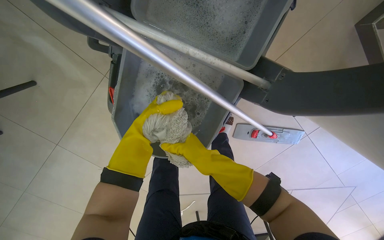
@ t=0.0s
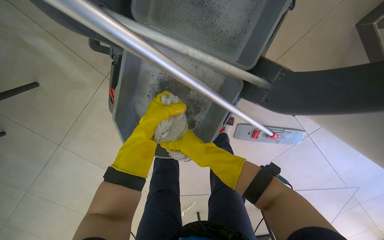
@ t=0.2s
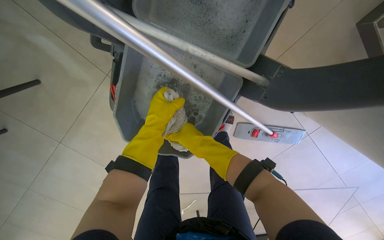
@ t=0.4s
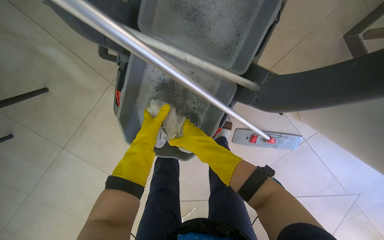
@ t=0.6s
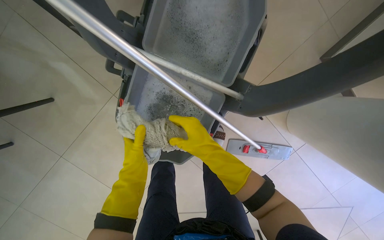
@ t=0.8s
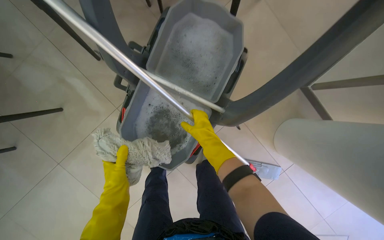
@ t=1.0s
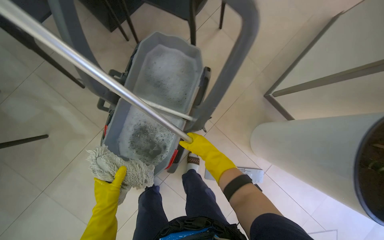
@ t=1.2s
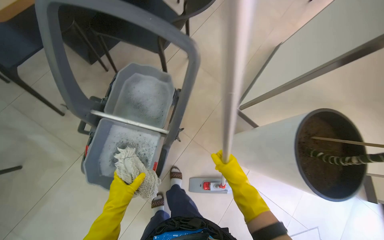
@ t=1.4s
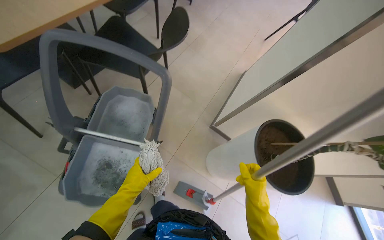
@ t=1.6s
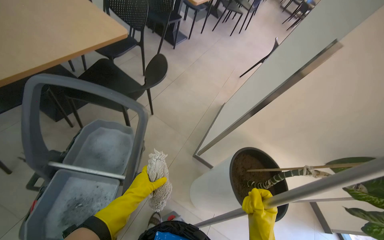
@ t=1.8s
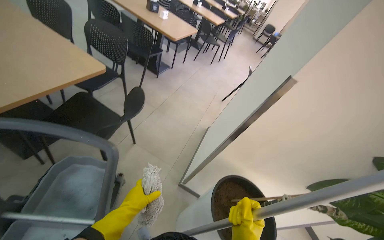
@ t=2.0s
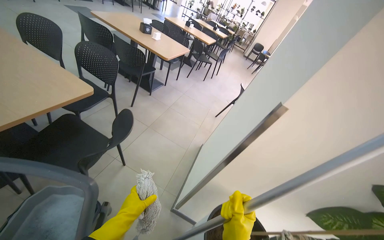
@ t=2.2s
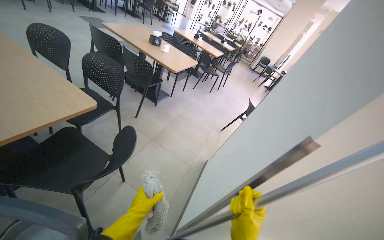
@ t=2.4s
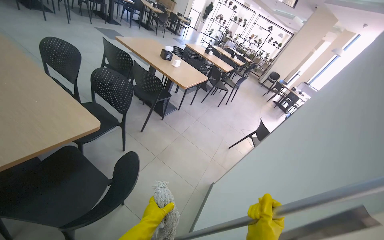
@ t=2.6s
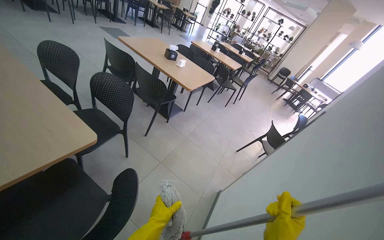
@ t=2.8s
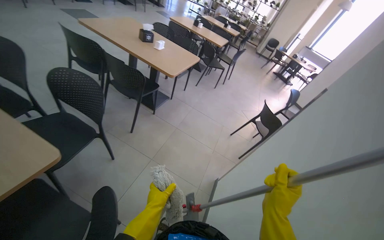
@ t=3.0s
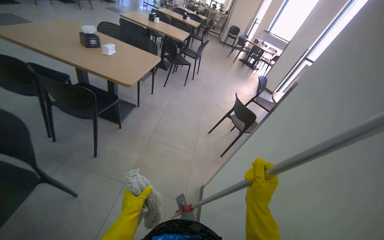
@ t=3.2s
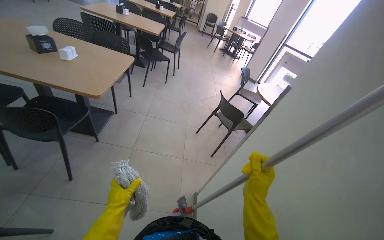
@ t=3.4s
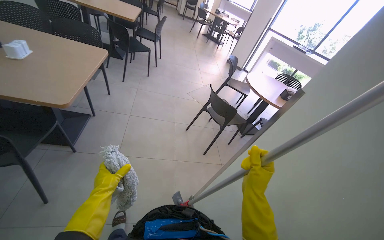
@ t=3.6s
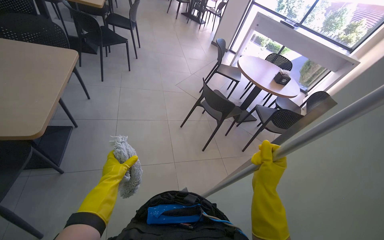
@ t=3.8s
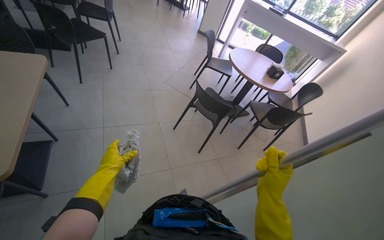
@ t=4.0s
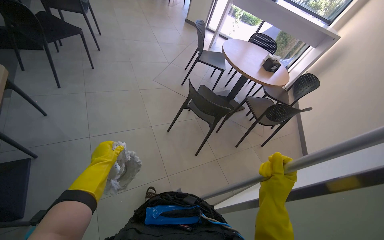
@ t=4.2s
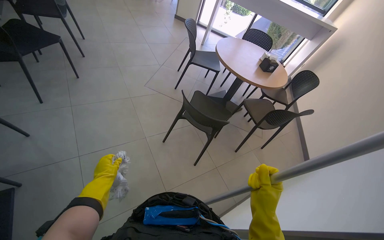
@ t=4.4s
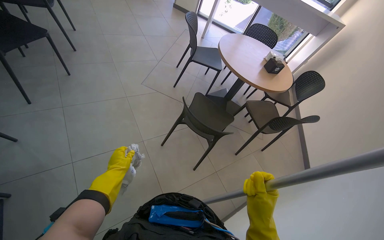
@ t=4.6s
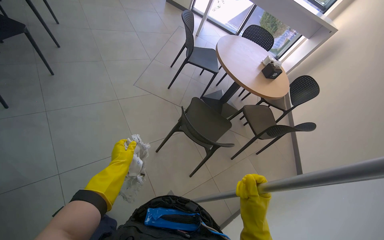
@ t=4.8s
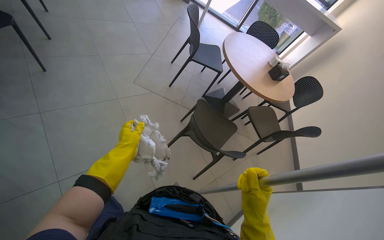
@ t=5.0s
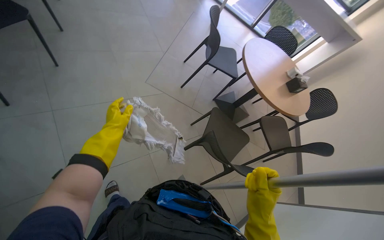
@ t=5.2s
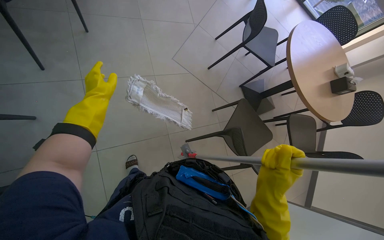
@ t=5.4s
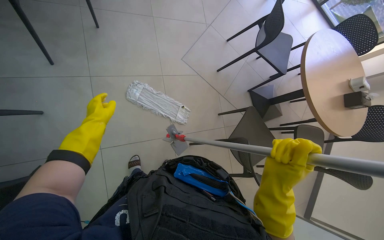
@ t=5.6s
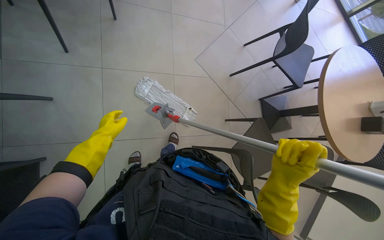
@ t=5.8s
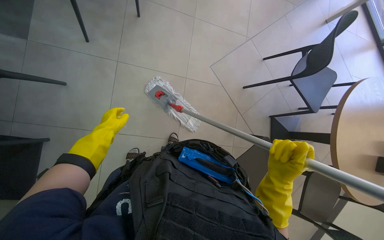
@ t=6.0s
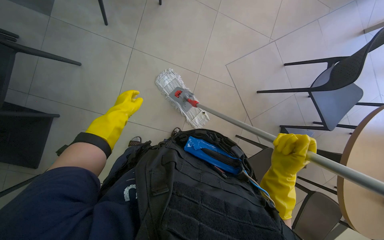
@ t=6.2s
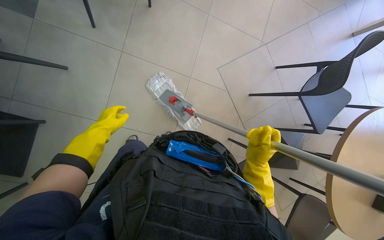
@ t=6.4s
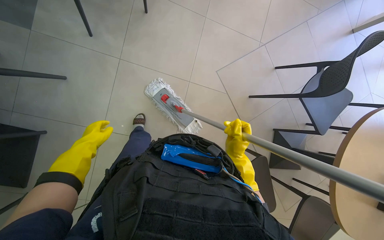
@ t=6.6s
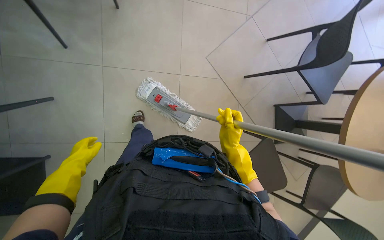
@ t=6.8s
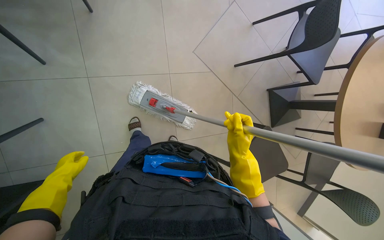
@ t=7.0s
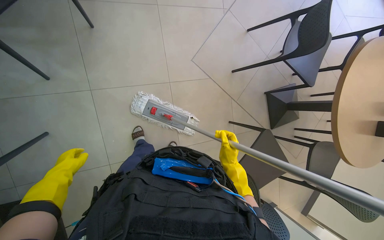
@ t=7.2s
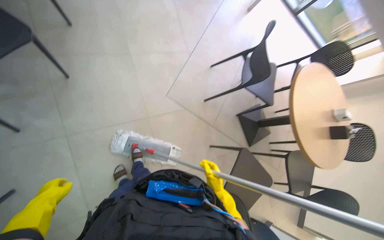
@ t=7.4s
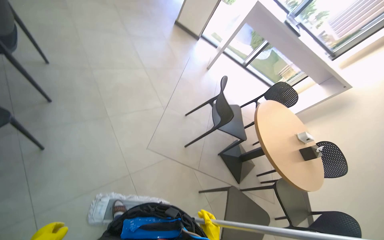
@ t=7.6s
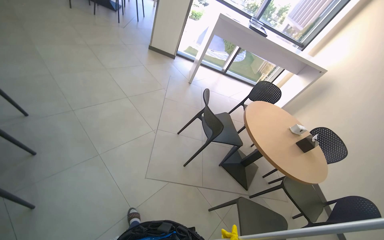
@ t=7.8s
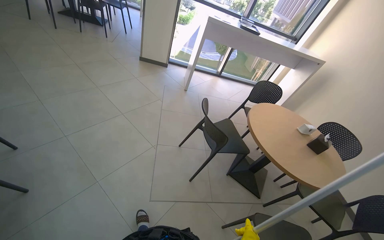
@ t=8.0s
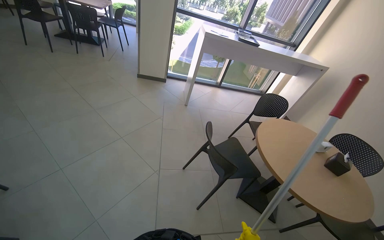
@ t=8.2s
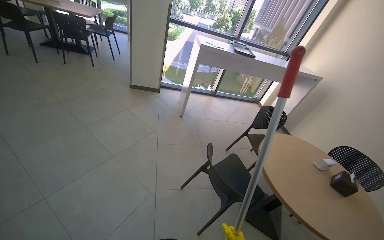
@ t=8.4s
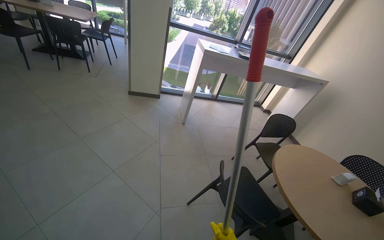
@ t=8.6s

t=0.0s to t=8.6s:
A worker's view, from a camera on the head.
Job: preparing cleaning supplies.
The whole recording: Managing cleaning equipment and items. The worker moves the mop bucket and wrings out the mop head.
t=0.0s to t=1.4s: The camera is carried approximately 50 cm. The wearer looks about 35 degrees further upward.
t=1.4s to t=2.8s: The head travels approximately 50 cm. The view tips upward by about 40 degrees.
t=2.8s to t=4.4s: The camera travels approximately 1.5 m. The wearer's head swings roughly 55 degrees to the right. The camera pitches downward, by about 30 degrees.
t=4.4s to t=5.8s: The head travels some 80 cm. The view tips downward by some 20 degrees. The scene rotates clockwise by some 25 degrees.
t=5.8s to t=7.2s: The right hand is displaced farther from the camera by some 30 cm.
t=7.2s to t=8.6s: The wearer moves about 70 cm. The head rotates roughly 50 degrees to the right. The view tips upward by approximately 40 degrees.

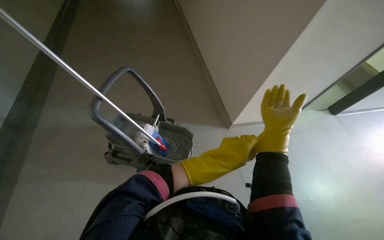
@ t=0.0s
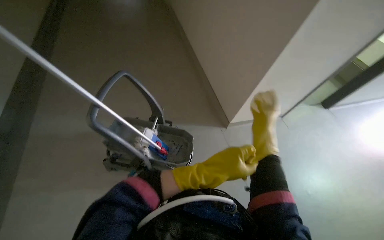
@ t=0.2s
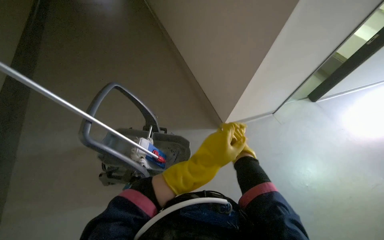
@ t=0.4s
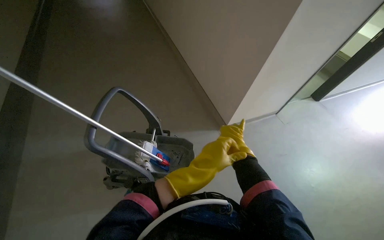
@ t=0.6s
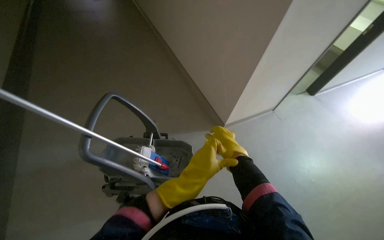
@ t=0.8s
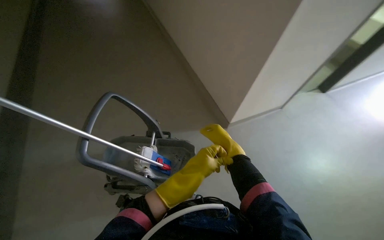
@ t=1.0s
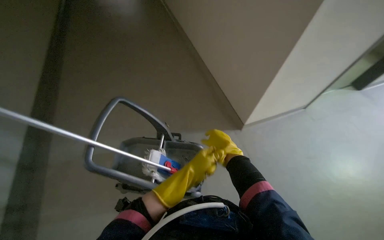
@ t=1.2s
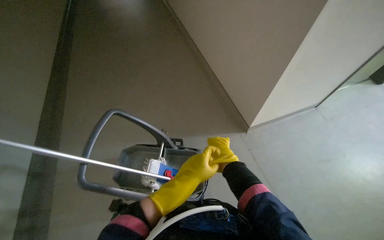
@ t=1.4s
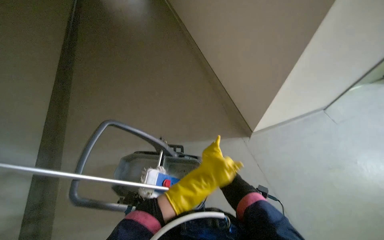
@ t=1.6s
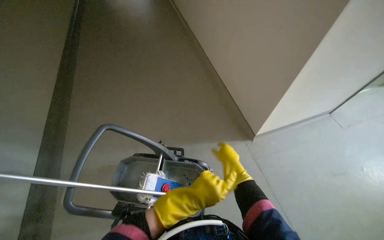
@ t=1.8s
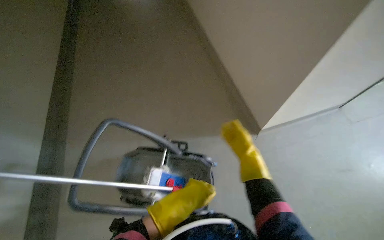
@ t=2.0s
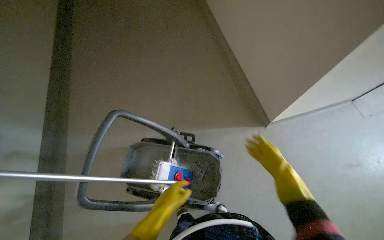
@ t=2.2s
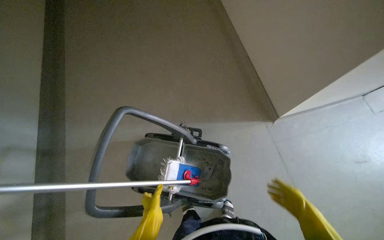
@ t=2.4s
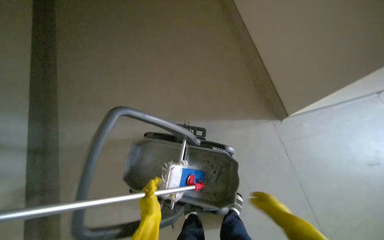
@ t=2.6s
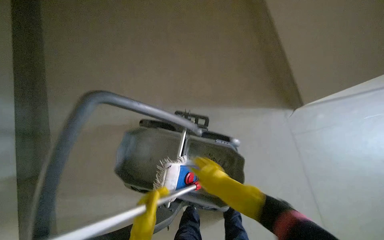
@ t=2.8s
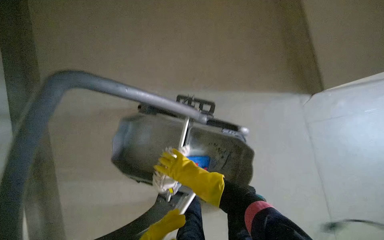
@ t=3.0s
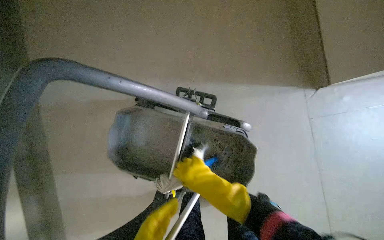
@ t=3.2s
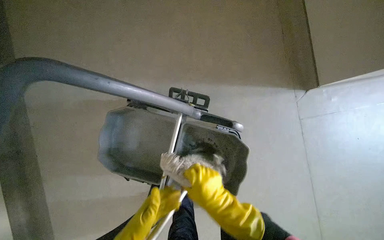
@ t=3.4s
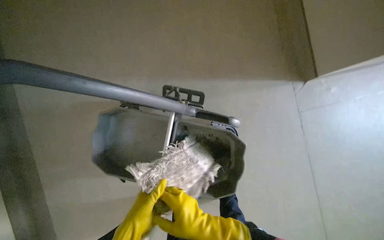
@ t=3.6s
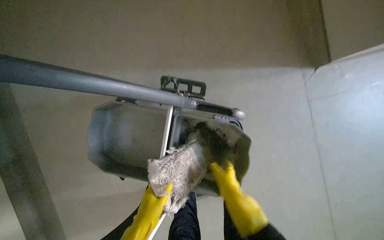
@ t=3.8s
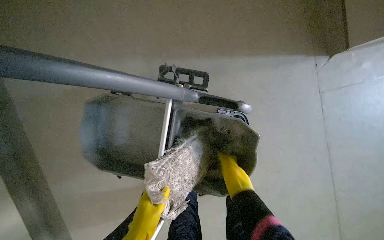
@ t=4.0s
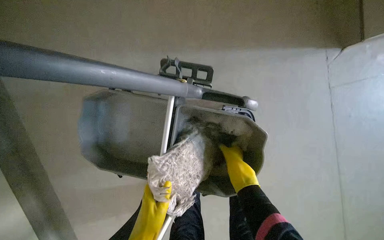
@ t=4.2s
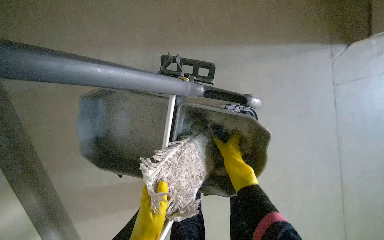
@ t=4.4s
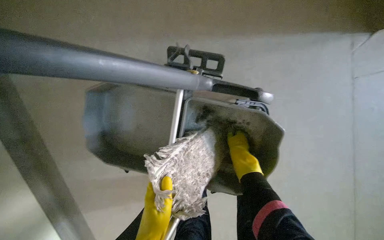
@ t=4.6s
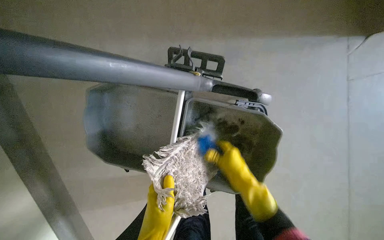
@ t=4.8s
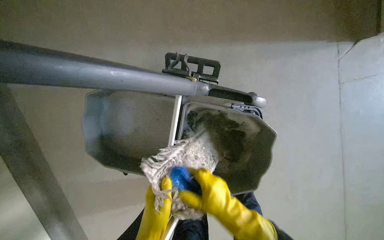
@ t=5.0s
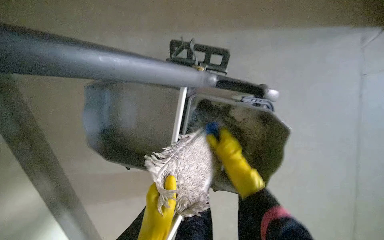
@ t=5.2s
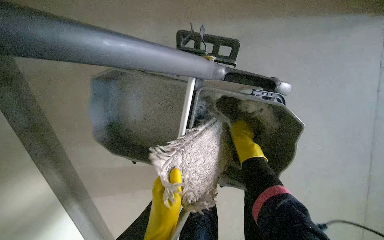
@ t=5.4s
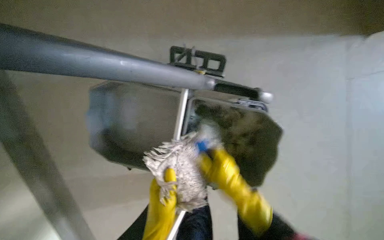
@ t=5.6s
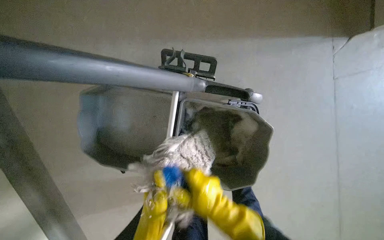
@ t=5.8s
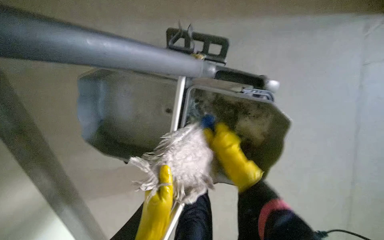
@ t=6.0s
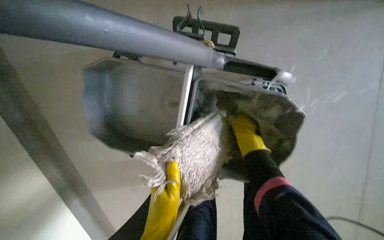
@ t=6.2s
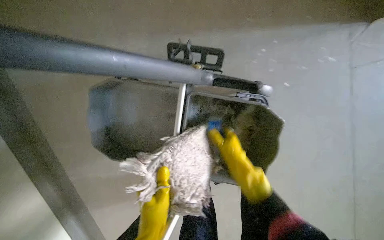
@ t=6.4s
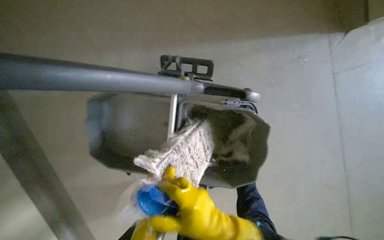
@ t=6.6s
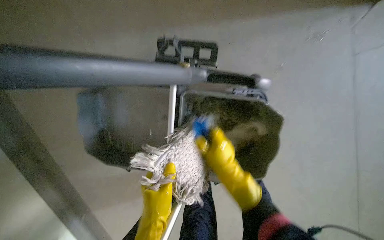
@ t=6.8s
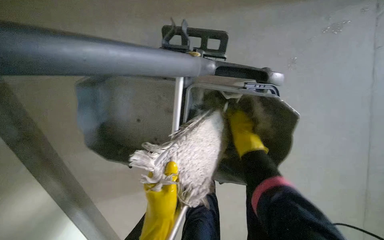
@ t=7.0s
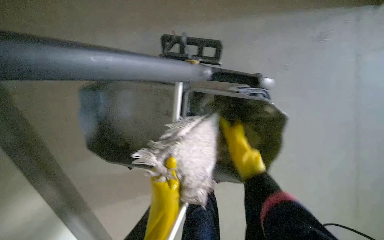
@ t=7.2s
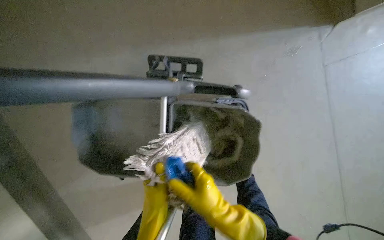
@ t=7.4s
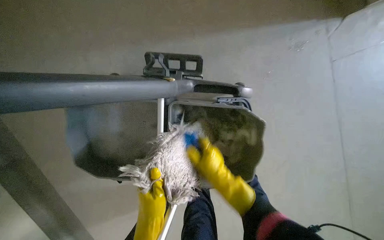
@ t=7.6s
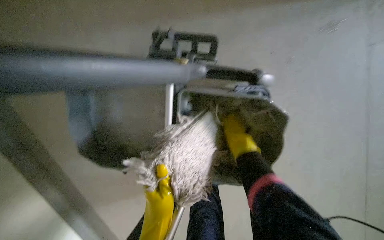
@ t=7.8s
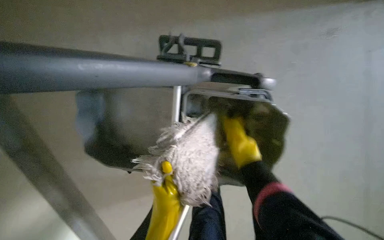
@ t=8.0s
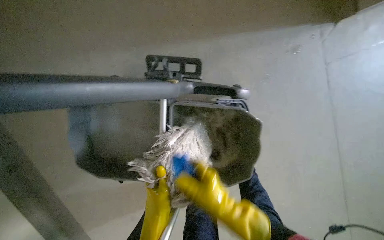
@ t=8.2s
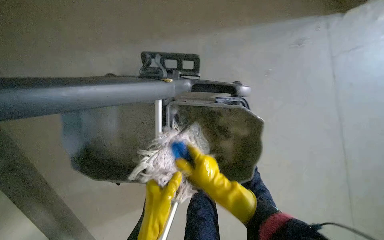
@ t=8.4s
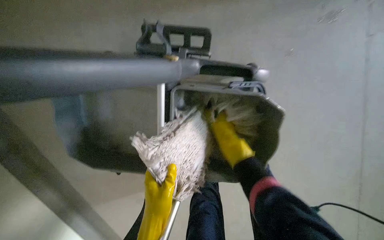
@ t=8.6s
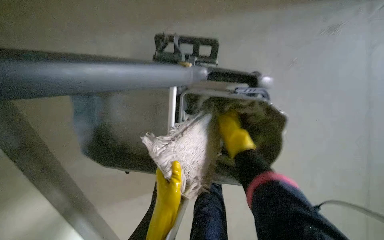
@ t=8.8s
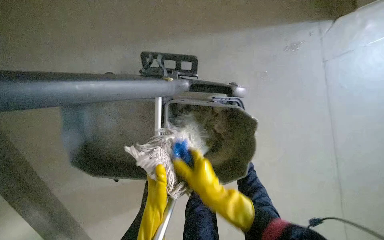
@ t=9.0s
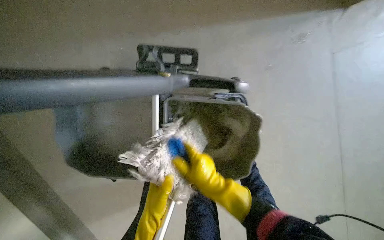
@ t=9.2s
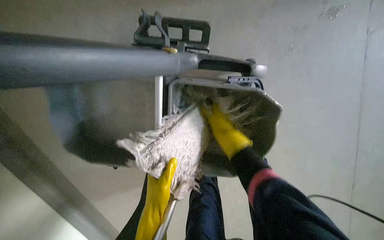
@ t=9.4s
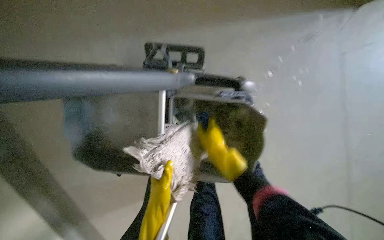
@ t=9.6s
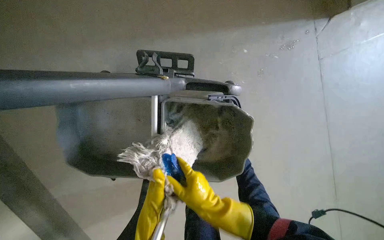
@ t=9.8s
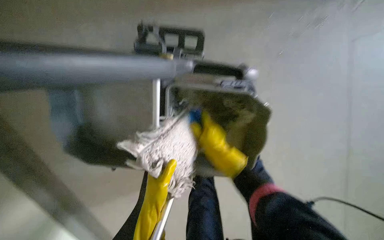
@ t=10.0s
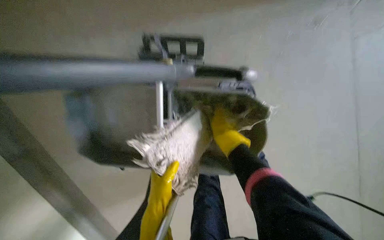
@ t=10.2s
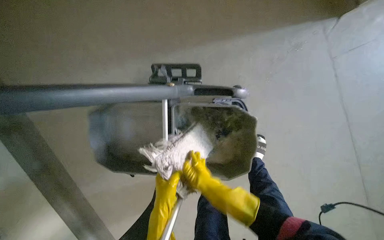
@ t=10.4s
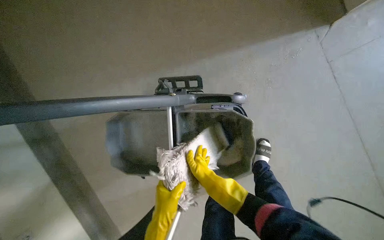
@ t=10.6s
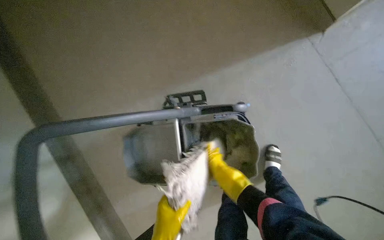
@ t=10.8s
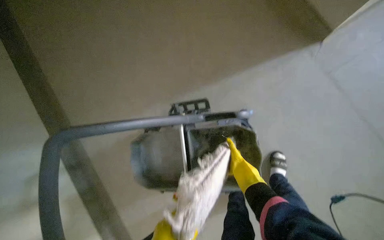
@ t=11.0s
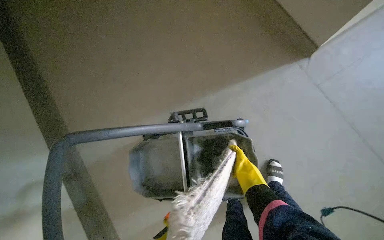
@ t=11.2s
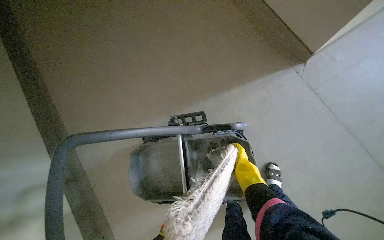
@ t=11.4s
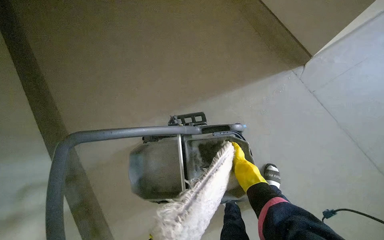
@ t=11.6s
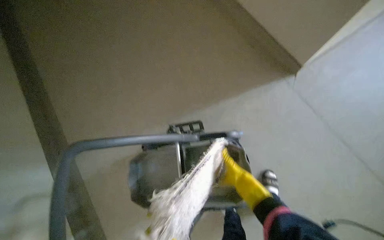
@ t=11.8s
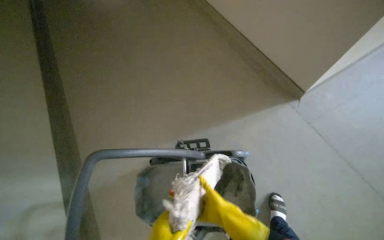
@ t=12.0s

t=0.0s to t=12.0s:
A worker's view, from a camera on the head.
Job: preparing cleaning supplies.
The whole recording: Preparing mopping equipment. The worker prepares the mop head by cleaning and attaching it to the handle.
t=1.6s to t=3.0s: The head travels approximately 60 cm. The view tips downward by approximately 30 degrees.
t=3.0s to t=4.4s: The camera pitches downward, by approximately 15 degrees. The right hand heads farther from the camera and to the right, covering roughly 25 cm.
t=4.4s to t=6.0s: The right hand swings nearer and farther, about 25 cm each way, with 3 reversals.
t=6.0s to t=7.6s: The right hand goes nearer and farther, some 20 cm each way, reversing 3 times.
t=7.6s to t=9.0s: The right hand goes nearer and farther, approximately 15 cm each way, reversing 3 times.
t=9.0s to t=10.4s: The right hand goes up and down the picture, roughly 15 cm each way, reversing 3 times.
t=10.4s to t=12.0s: The wearer looks approximately 30 degrees further upward. The right hand travels farther from the camera and back again, approximately 10 cm each way.
